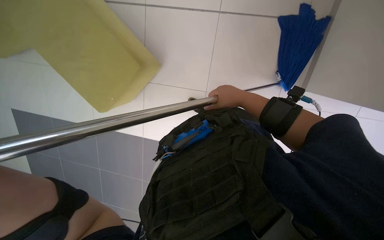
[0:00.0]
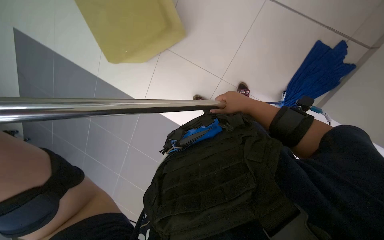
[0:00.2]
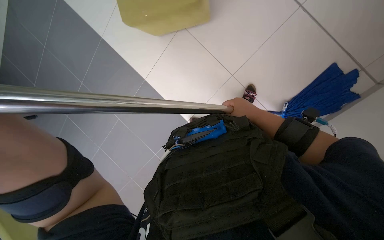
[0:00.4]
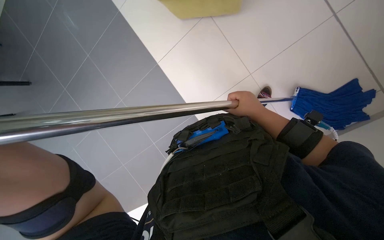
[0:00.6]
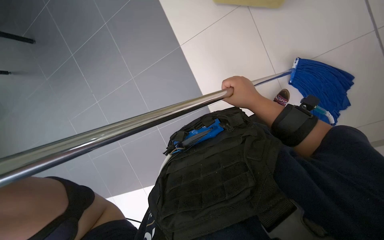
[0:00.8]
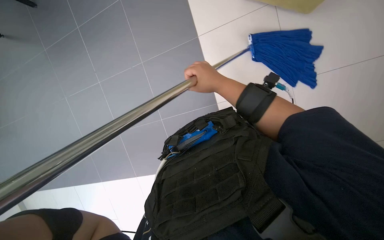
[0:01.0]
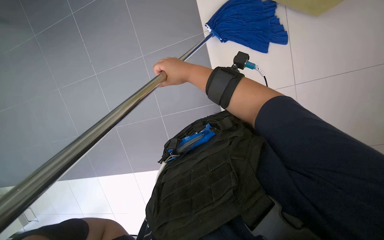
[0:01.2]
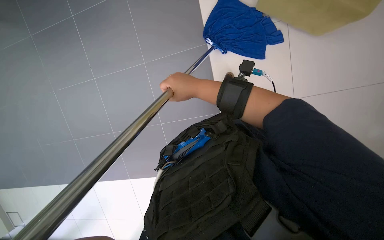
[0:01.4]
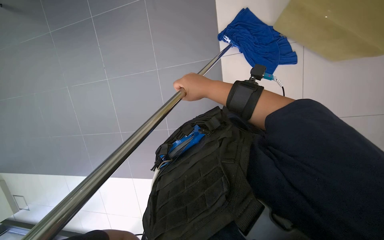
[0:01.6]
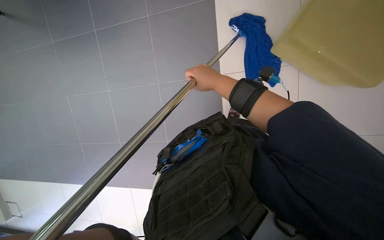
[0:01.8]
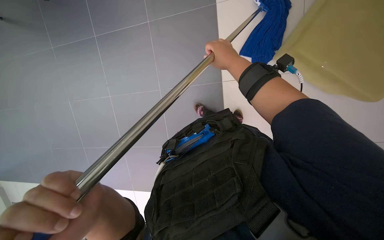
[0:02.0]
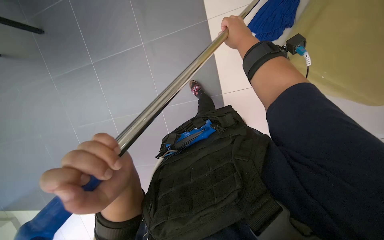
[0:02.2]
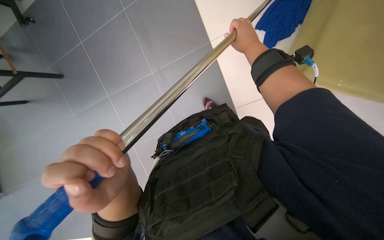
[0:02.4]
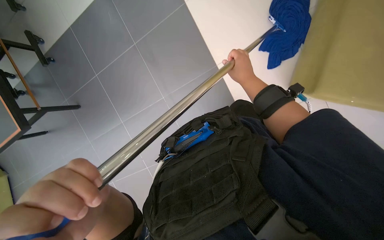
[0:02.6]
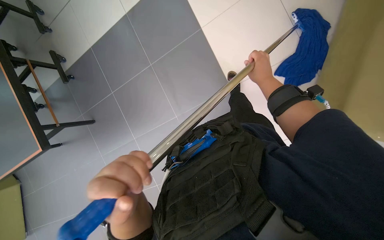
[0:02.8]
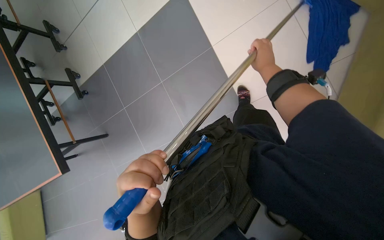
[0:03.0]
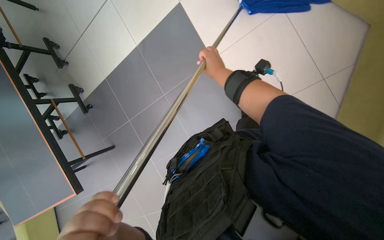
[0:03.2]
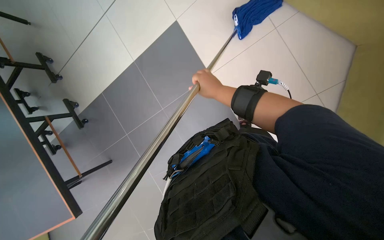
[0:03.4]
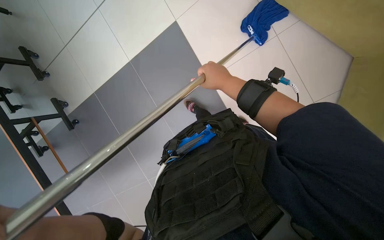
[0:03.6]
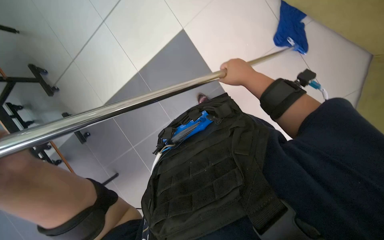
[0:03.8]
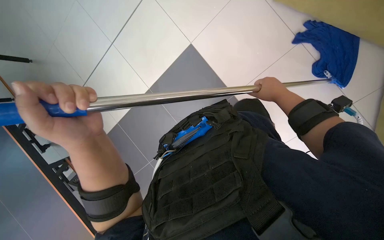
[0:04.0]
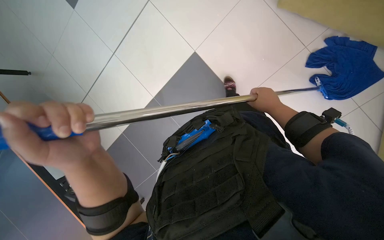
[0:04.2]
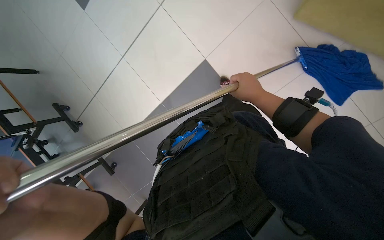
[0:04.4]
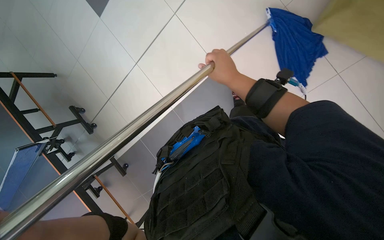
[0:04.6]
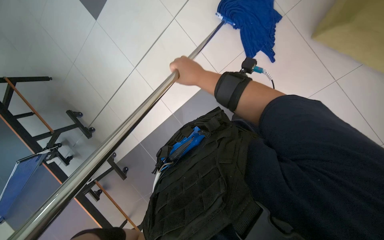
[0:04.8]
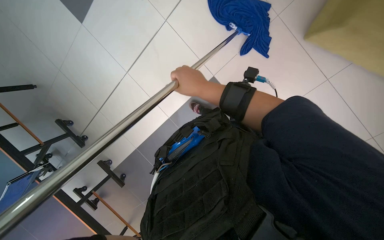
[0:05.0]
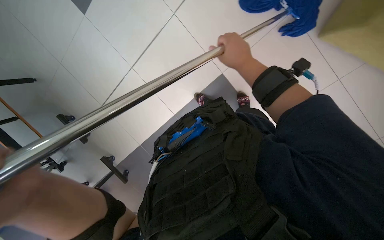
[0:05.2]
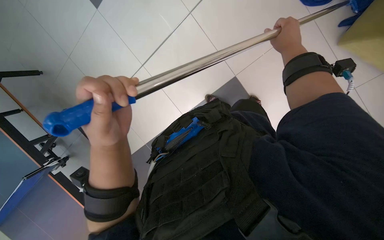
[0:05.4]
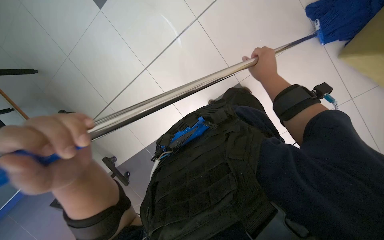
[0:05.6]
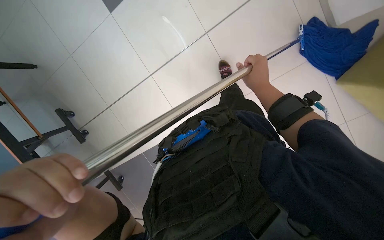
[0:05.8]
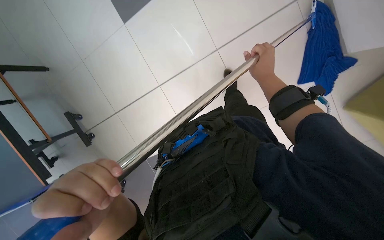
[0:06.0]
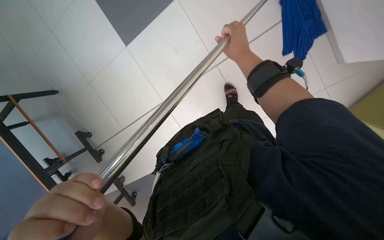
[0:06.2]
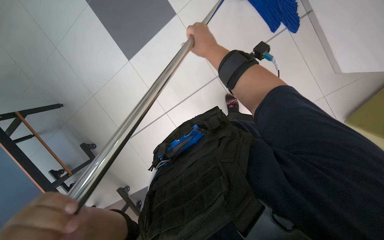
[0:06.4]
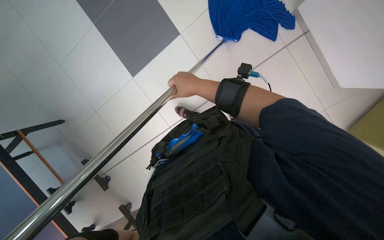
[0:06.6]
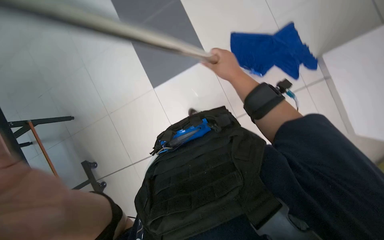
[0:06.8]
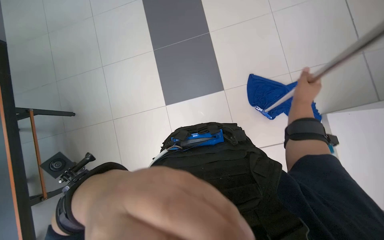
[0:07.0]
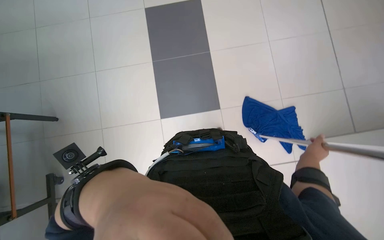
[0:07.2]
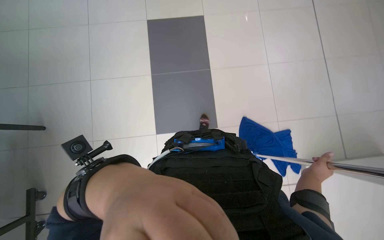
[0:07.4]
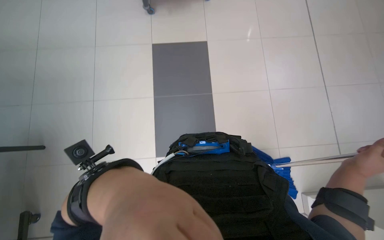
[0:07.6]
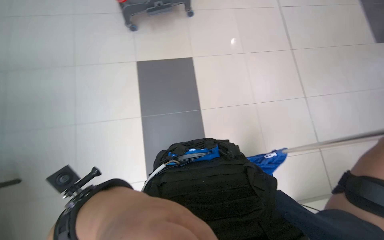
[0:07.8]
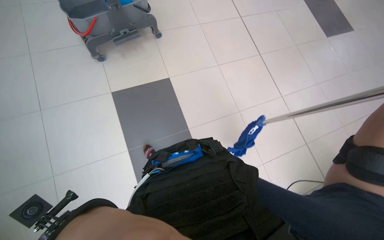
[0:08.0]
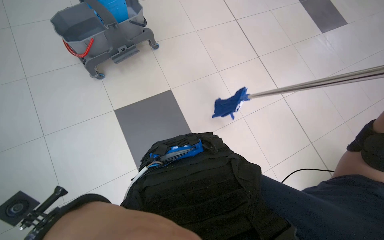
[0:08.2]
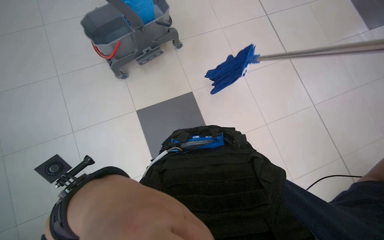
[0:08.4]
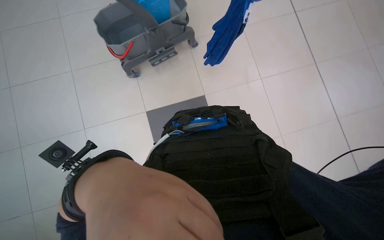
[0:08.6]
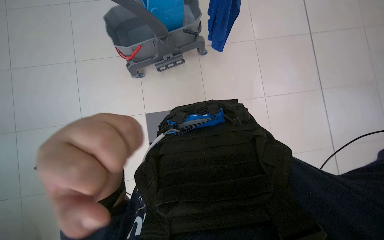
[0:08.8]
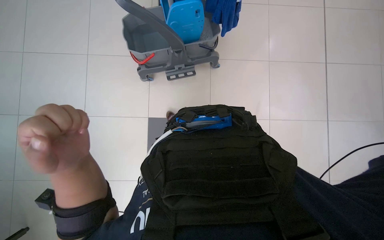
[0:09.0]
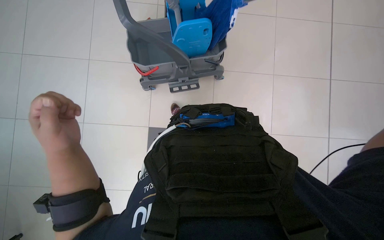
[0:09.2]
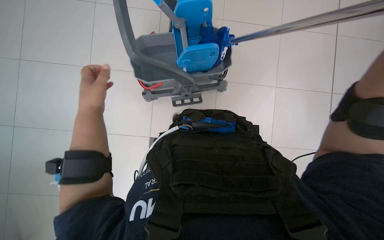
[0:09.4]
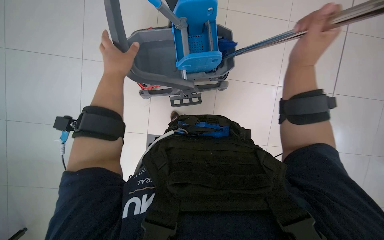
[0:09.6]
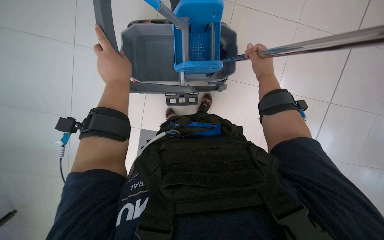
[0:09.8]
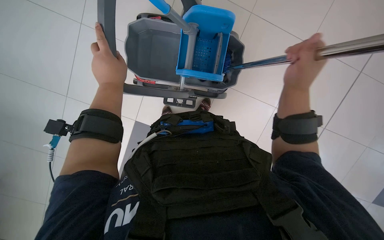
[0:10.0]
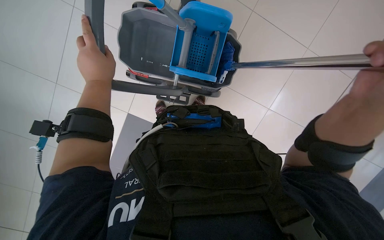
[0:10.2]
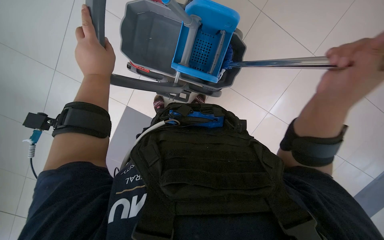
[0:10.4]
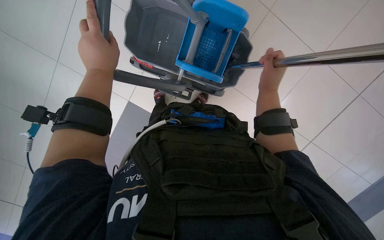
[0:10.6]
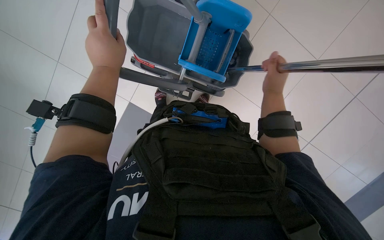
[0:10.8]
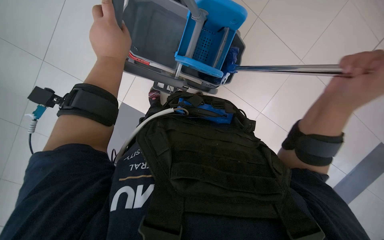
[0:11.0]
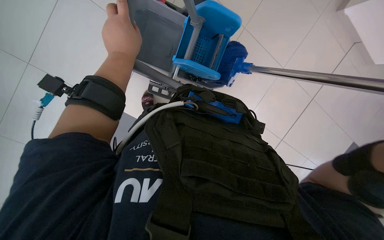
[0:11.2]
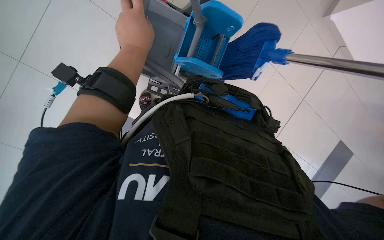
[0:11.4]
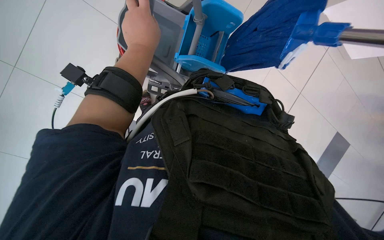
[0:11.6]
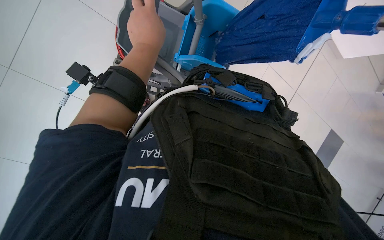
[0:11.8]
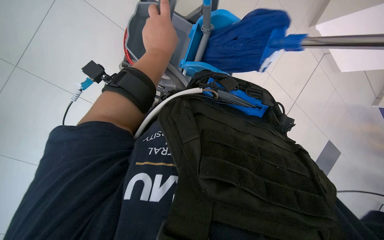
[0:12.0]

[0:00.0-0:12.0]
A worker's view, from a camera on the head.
Job: mopping floor.
The whole recording: Mopping the floor. The worker wrings the mop head, attaches it to the handle, and mops the floor.
0:00.0 to 0:01.6: The right hand heads to the left, covering some 15 cm.
0:01.6 to 0:03.0: The camera pitches upward, by about 15 degrees. The right hand travels up the picture by approximately 20 cm.
0:03.0 to 0:04.4: The view tips upward by about 20 degrees. The right hand swings left and right, approximately 20 cm each way, with 2 reversals.
0:04.4 to 0:06.0: The right hand reaches approximately 15 cm to the left, then returns.
0:06.0 to 0:07.6: The view tips upward by approximately 50 degrees. The scene rotates clockwise by some 35 degrees.
0:07.6 to 0:09.0: The view tips upward by about 25 degrees.
0:09.0 to 0:10.4: The left hand moves up the picture and farther from the camera, about 25 cm.
0:10.4 to 0:12.0: The head rotates roughly 20 degrees to the left.

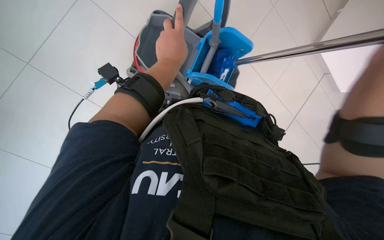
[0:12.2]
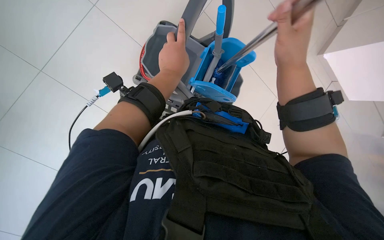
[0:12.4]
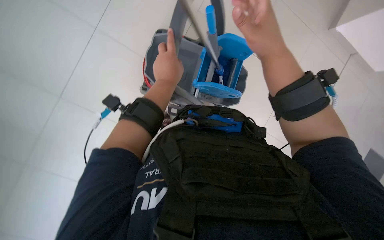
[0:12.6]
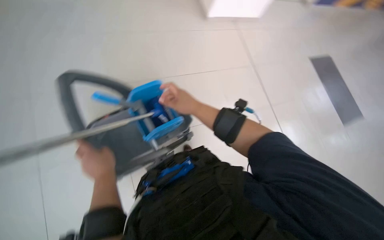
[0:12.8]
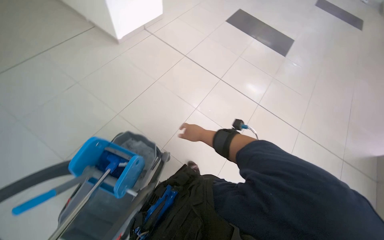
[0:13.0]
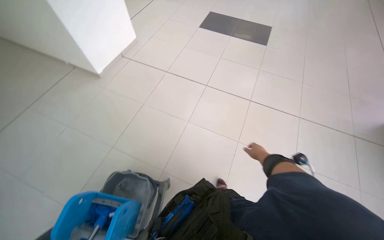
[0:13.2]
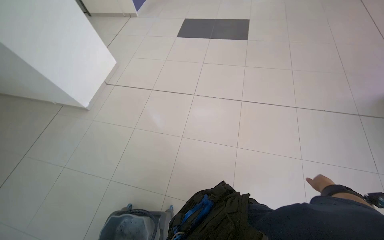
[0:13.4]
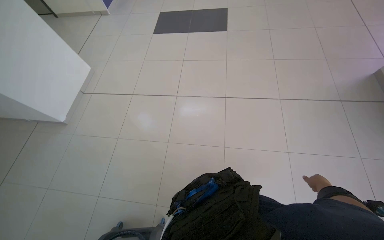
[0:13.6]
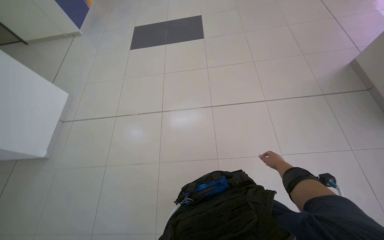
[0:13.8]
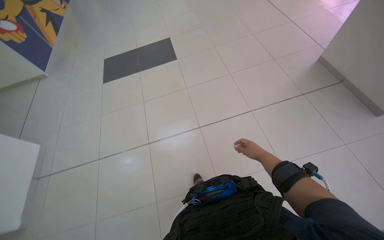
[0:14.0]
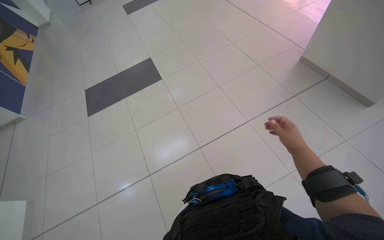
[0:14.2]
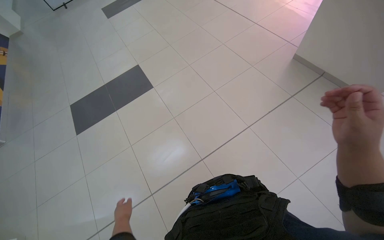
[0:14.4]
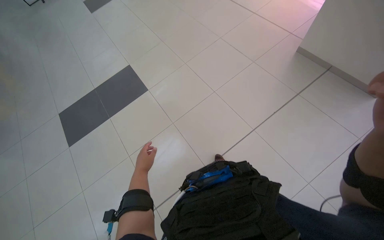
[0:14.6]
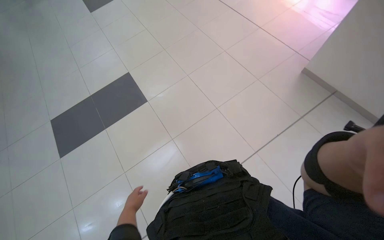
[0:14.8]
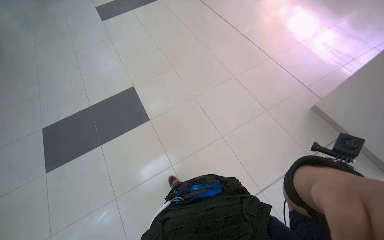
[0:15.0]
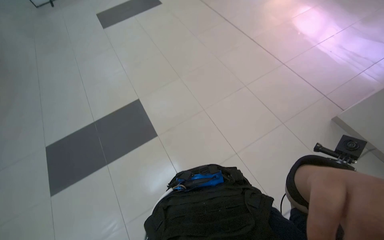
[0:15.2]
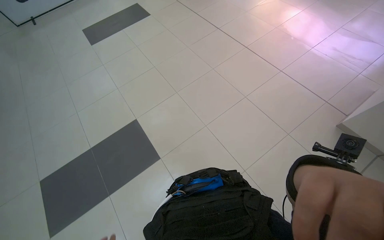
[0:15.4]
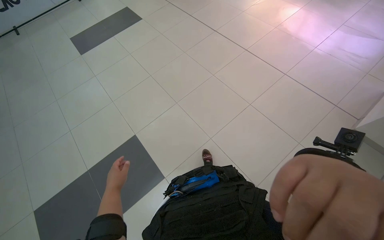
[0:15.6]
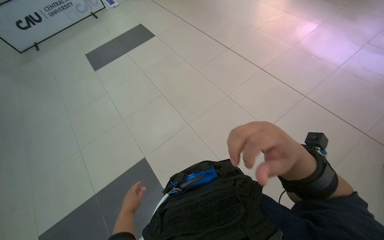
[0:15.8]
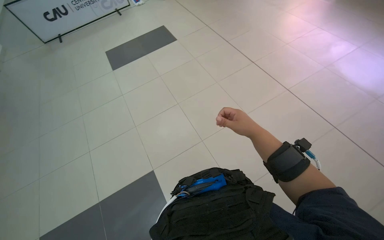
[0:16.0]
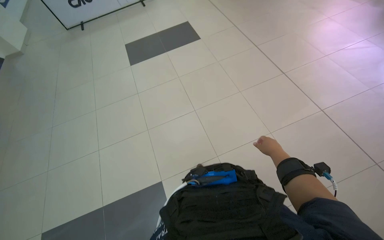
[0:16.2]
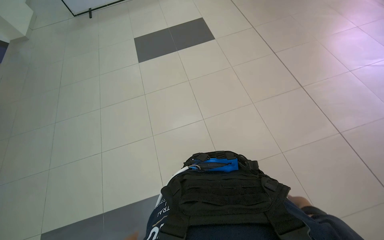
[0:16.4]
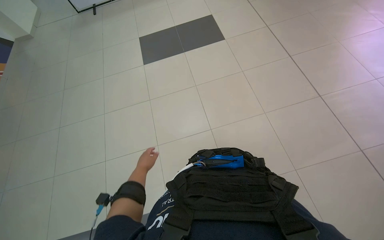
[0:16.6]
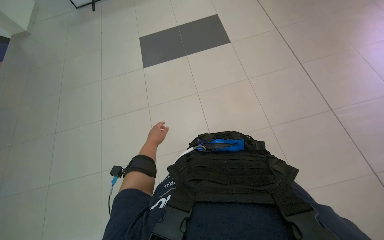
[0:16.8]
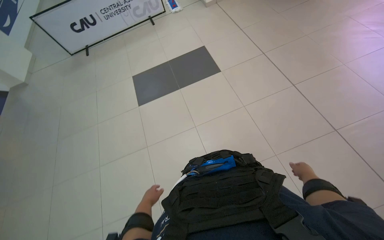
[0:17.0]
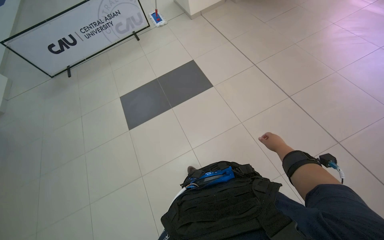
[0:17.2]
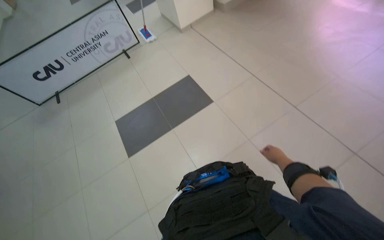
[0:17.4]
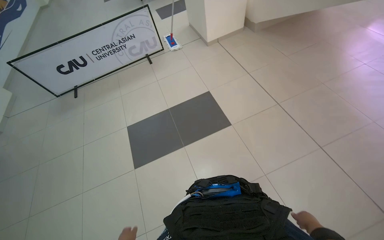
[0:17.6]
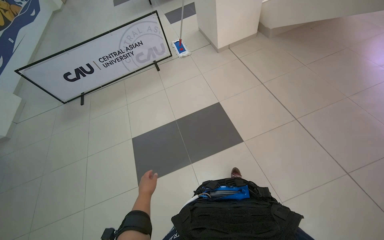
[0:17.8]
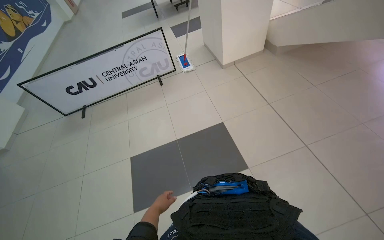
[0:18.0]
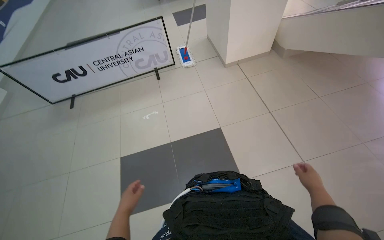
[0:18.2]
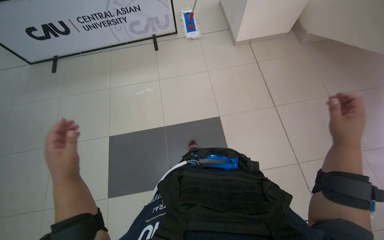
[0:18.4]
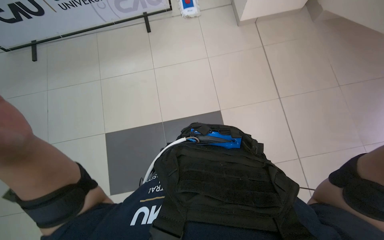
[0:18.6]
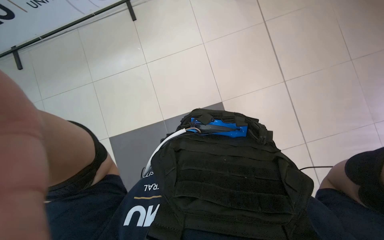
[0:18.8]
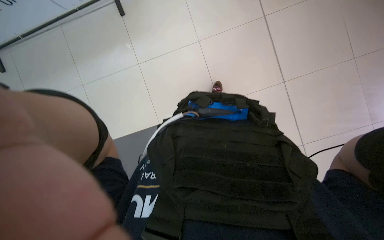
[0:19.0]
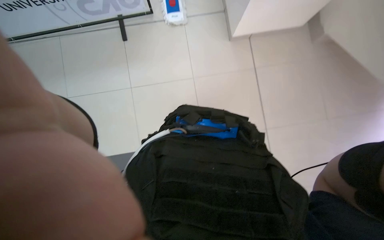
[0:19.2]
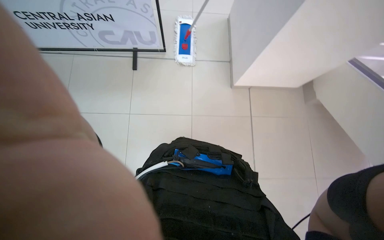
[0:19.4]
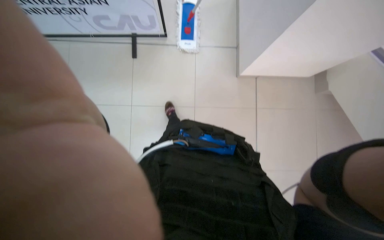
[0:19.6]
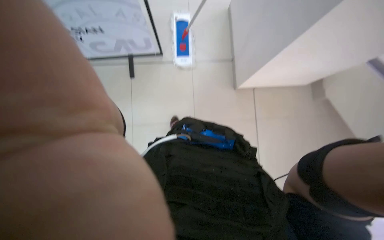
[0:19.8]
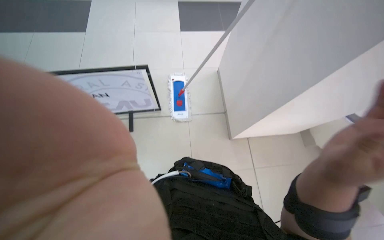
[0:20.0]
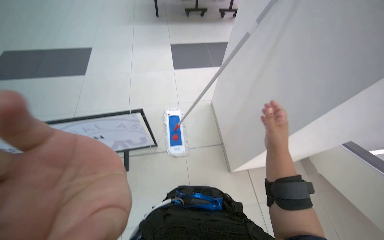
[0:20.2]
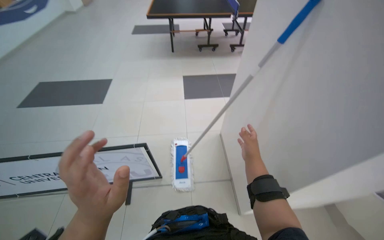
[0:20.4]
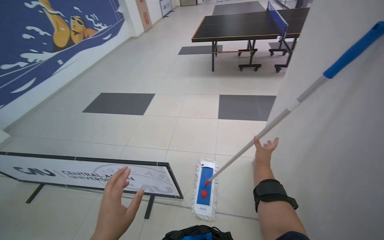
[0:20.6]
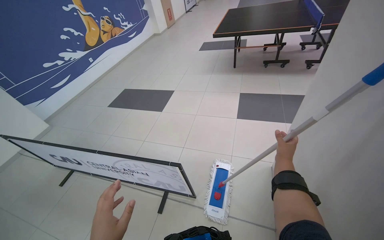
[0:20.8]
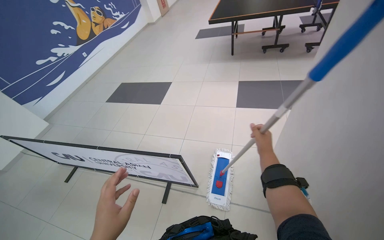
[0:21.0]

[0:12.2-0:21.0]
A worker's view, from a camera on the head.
Job: mopping floor.
The whole recording: Mopping the floor. The worker wrings the mop head, attaches it to the handle, and mops the floor.
0:12.2 to 0:13.6: The camera travels some 60 cm. The scene rotates counterclockwise by about 45 degrees.
0:13.6 to 0:15.2: The camera travels some 1.5 m. The head rotates some 35 degrees to the right.
0:15.2 to 0:16.6: The camera is carried approximately 1.5 m. The wearer's head swings about 15 degrees to the left.
0:18.0 to 0:19.6: The camera is carried about 60 cm.
0:19.6 to 0:21.0: The camera is carried some 80 cm. The view swings some 25 degrees to the left. The wearer looks approximately 25 degrees further upward.
